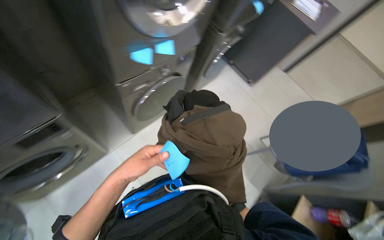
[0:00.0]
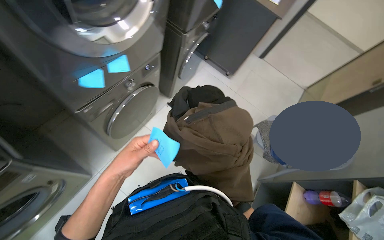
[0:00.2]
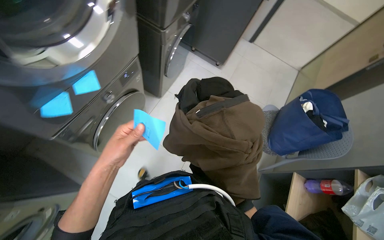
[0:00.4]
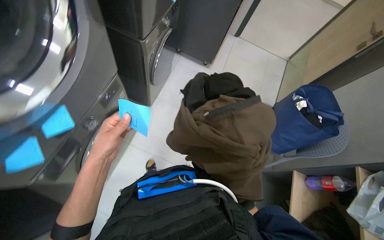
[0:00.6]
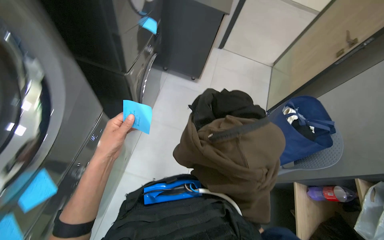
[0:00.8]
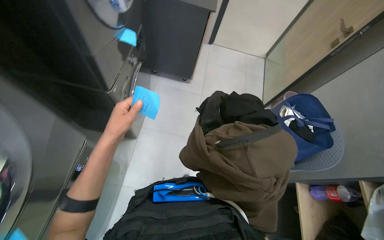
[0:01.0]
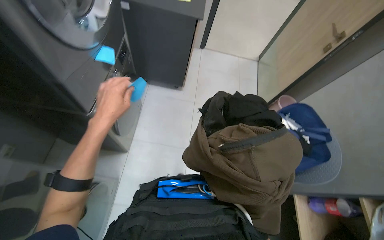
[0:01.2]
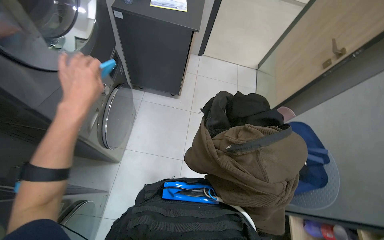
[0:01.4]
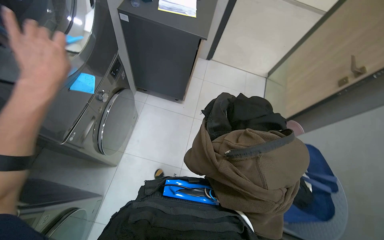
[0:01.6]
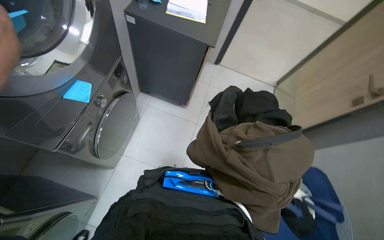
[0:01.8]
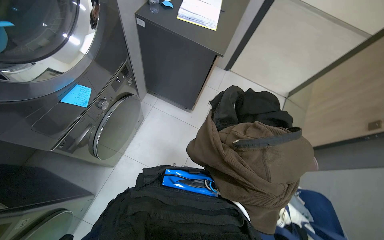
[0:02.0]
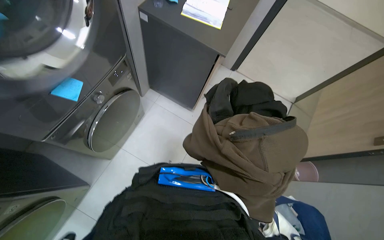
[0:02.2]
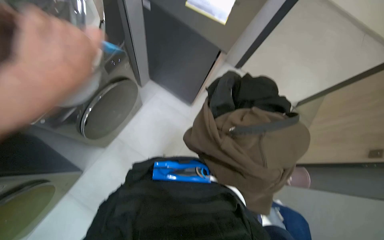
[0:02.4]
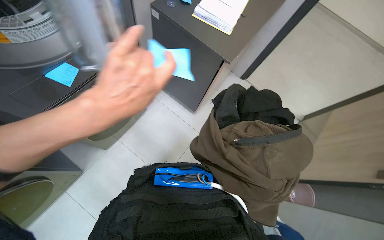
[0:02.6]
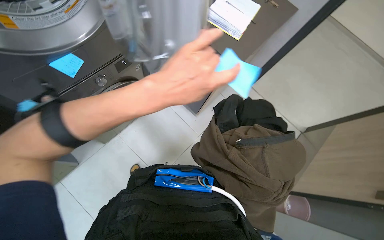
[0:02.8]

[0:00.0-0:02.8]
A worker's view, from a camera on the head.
Job: managing laundry.
The whole recording: Unloading washing machine. The worker opens the washing machine, removes a note, and takes out clothes.
0:00.0 to 0:01.4: The head travels roughly 50 cm. The head rotates approximately 35 degrees to the right.
0:01.4 to 0:02.8: The scene rotates clockwise by about 25 degrees.

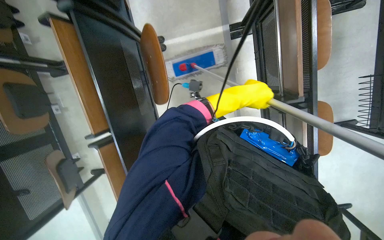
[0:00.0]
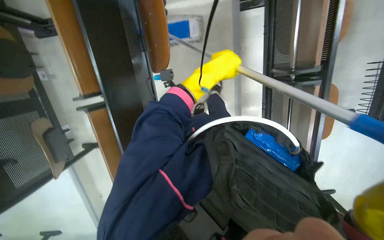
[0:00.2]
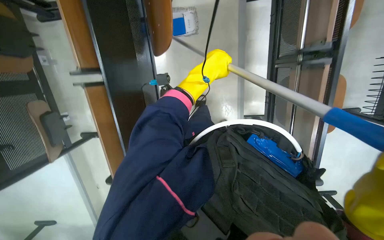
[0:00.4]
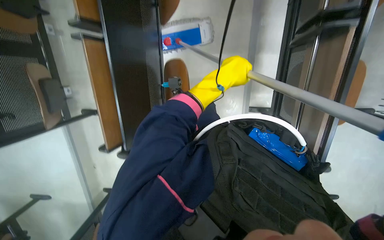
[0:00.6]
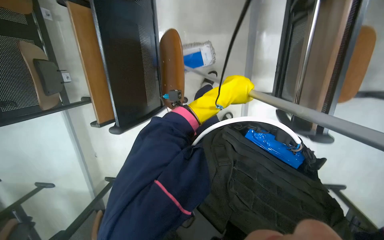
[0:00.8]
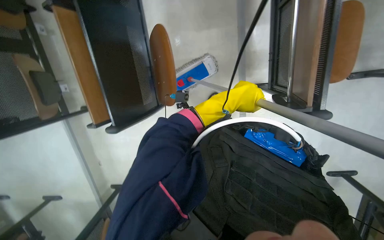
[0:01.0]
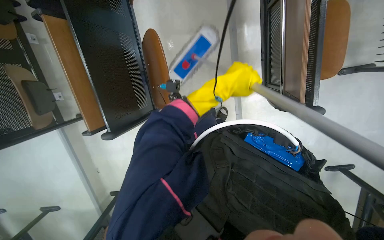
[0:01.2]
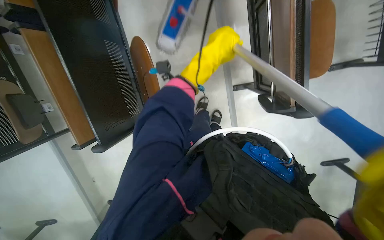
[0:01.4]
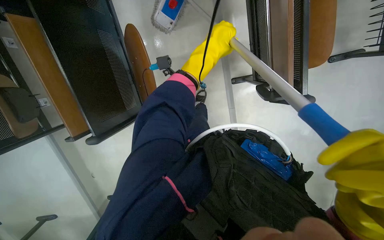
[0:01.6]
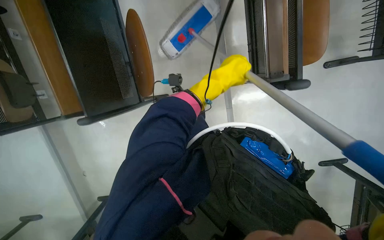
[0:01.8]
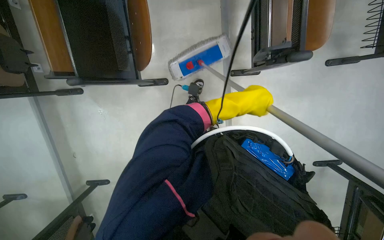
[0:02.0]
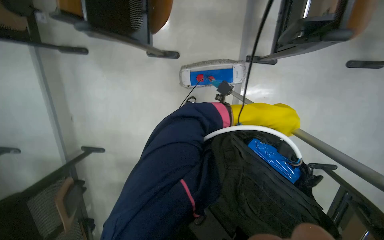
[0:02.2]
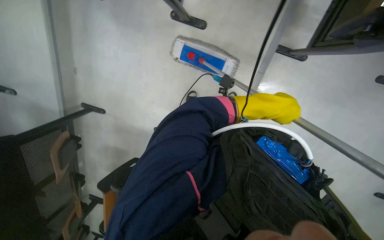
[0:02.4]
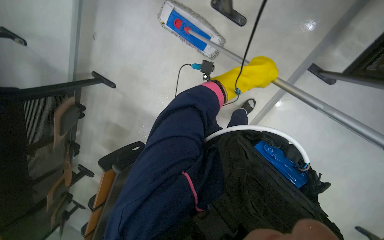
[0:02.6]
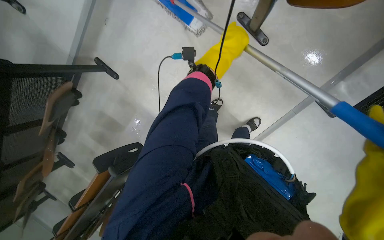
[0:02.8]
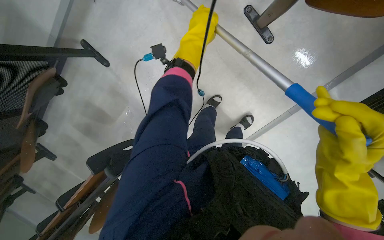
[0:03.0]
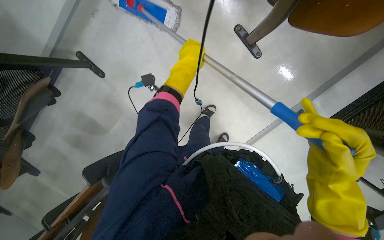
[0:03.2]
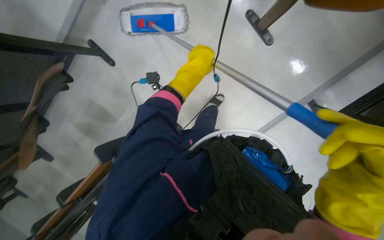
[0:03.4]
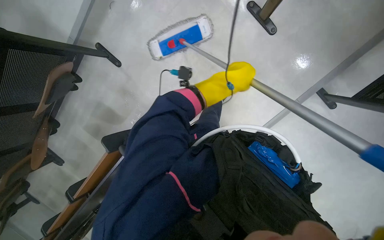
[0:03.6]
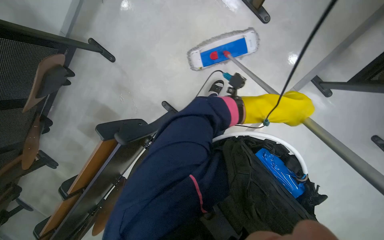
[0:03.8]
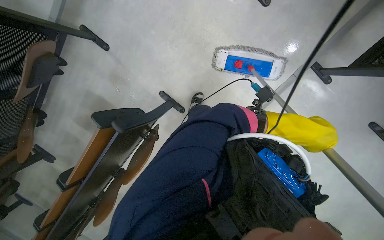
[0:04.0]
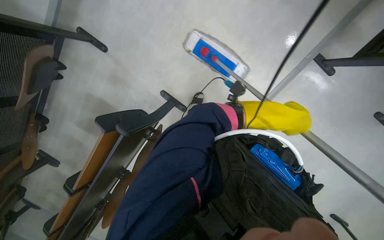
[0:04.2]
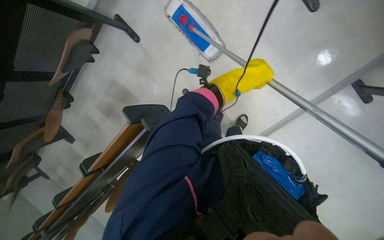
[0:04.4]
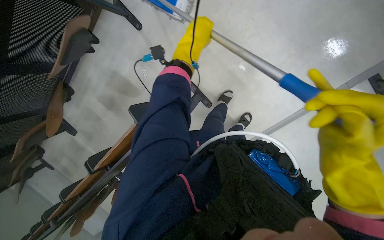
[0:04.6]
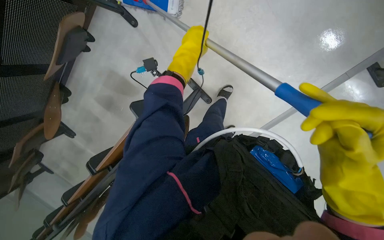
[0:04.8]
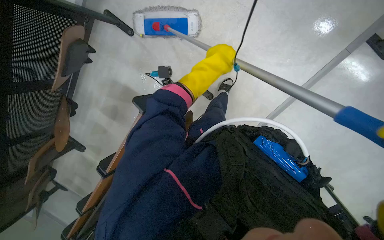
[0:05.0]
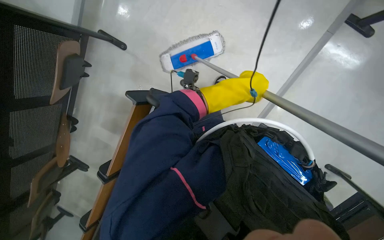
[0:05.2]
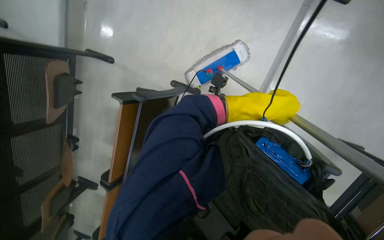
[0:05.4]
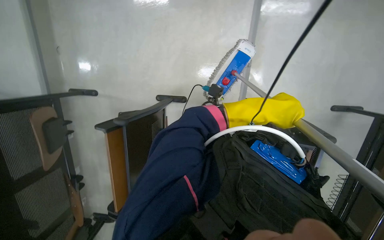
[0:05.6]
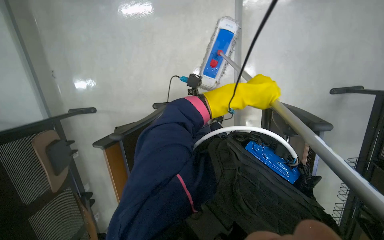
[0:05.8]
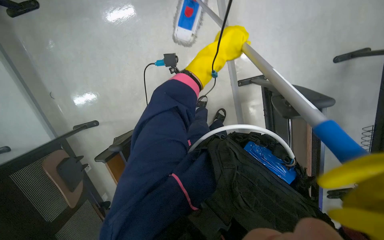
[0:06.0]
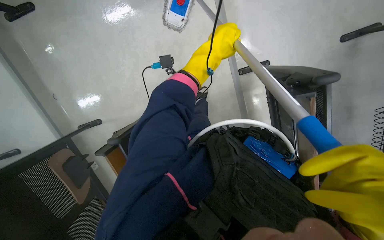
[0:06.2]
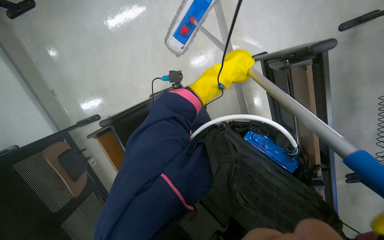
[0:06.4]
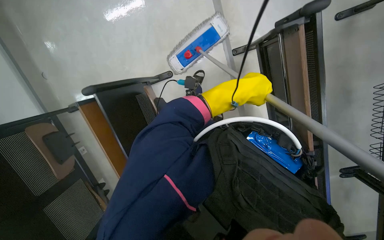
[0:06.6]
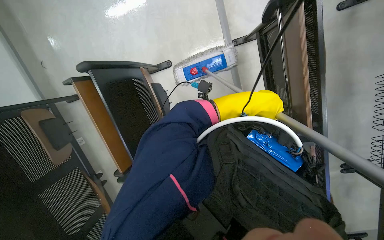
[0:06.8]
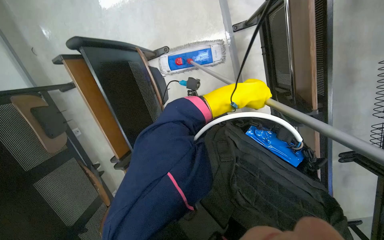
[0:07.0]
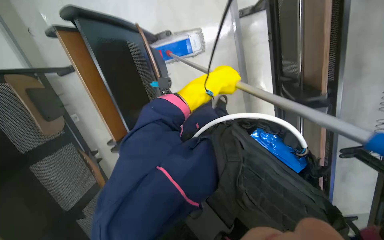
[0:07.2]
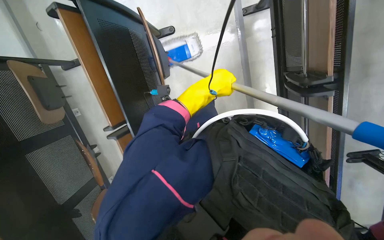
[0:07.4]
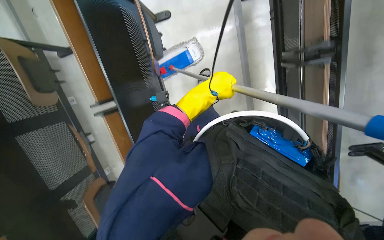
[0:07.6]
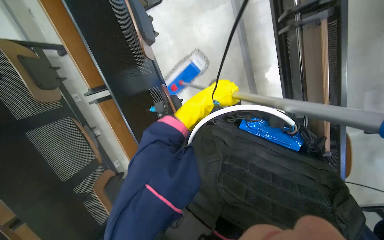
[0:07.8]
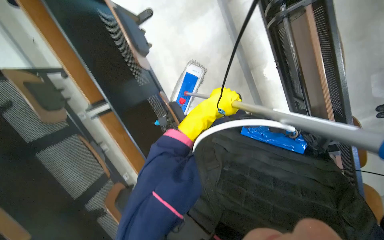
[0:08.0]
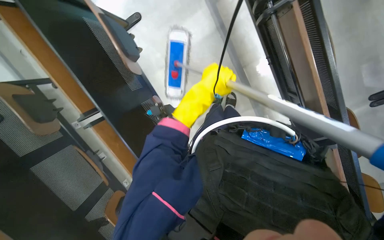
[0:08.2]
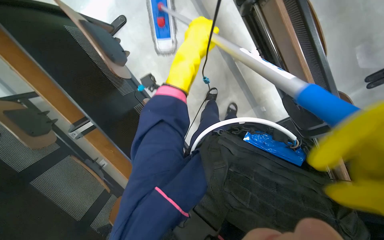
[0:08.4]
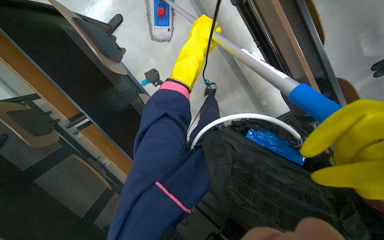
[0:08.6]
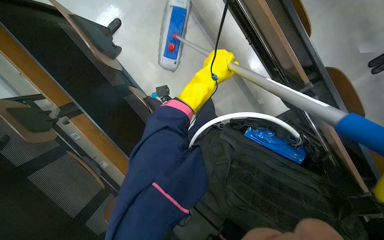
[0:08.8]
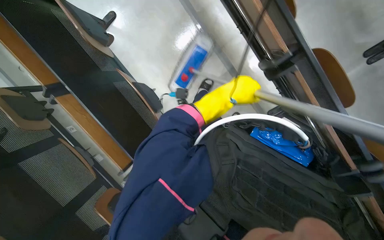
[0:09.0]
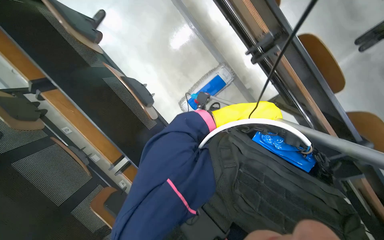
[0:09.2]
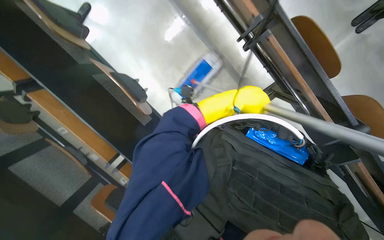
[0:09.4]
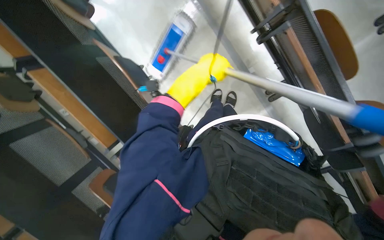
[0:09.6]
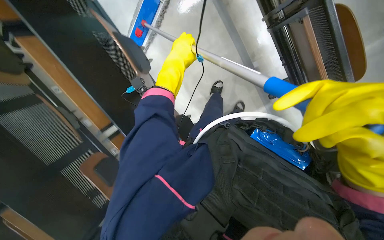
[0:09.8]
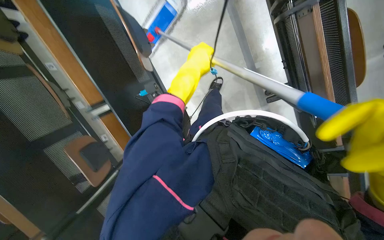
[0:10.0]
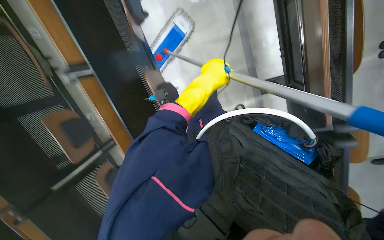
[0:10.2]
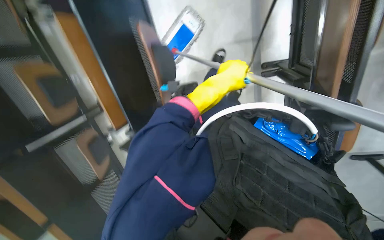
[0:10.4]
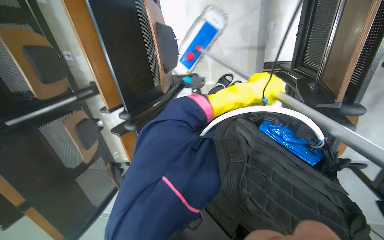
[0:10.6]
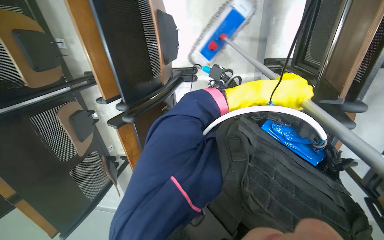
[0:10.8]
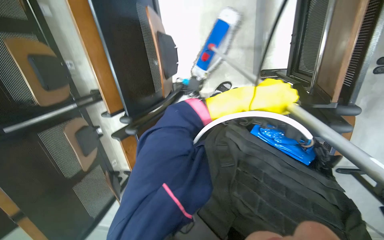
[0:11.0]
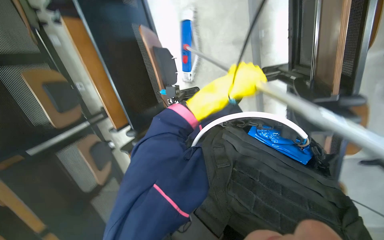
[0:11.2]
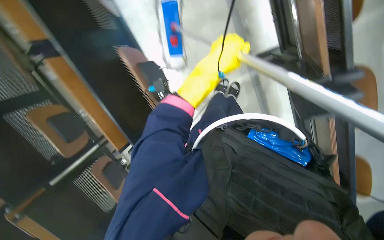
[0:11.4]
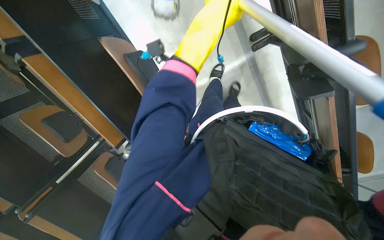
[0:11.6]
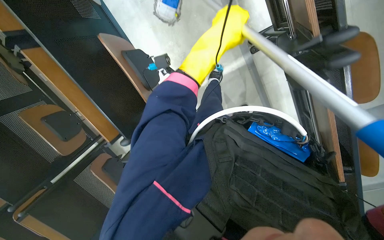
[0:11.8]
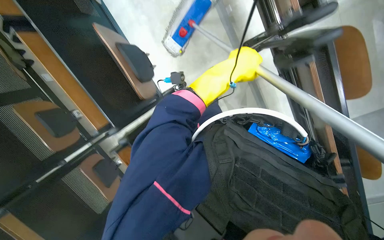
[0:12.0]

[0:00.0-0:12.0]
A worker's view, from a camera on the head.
Job: mopping floor.
The whole recording: Mopping the floor. The worker mops the floor with a long-handled mop.
0:01.6 to 0:03.0: The camera travels approximately 50 cm. The camera sweeps to the right, by roughly 15 degrees. The scene rotates clockwise by about 35 degrees.
0:03.0 to 0:04.4: The left hand heads down the picture, covering approximately 35 cm.
0:04.4 to 0:06.0: The scene turns roughly 60 degrees counterclockwise in the picture.
0:06.0 to 0:07.6: The view tilts approximately 15 degrees downward. The left hand shifts about 30 cm down the picture.
0:07.6 to 0:09.0: The left hand moves to the right, roughly 35 cm, and travels up the picture and back again, roughly 5 cm each way.
0:09.0 to 0:10.4: The view tips downward by approximately 20 degrees. The left hand reaches about 10 cm to the left, then returns.
0:10.4 to 0:12.0: The left hand moves left and right over approximately 20 cm, changing direction 2 times.

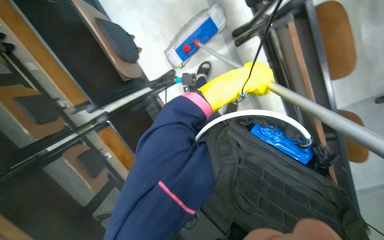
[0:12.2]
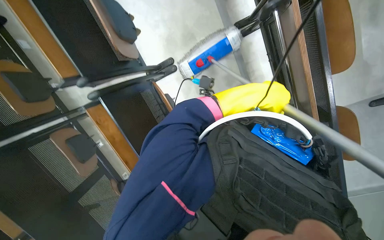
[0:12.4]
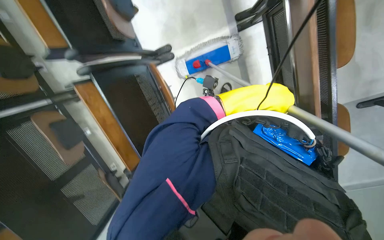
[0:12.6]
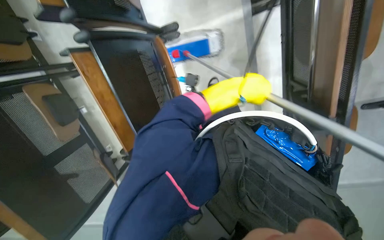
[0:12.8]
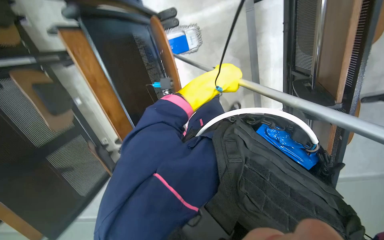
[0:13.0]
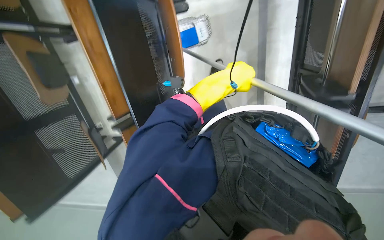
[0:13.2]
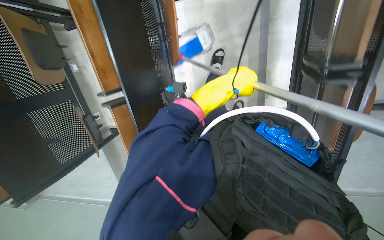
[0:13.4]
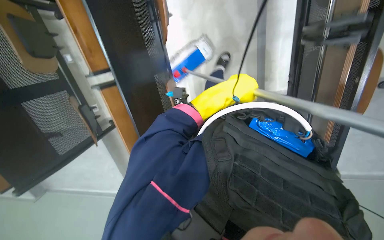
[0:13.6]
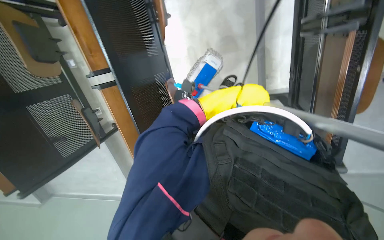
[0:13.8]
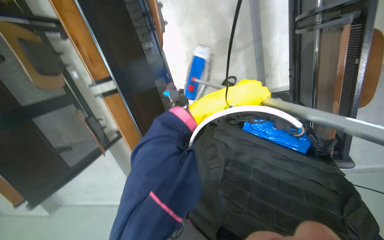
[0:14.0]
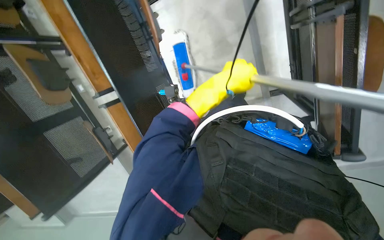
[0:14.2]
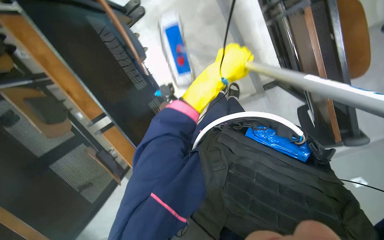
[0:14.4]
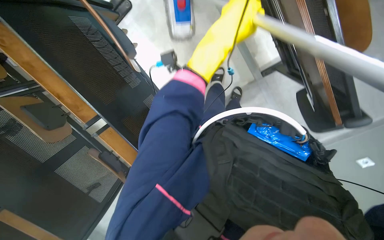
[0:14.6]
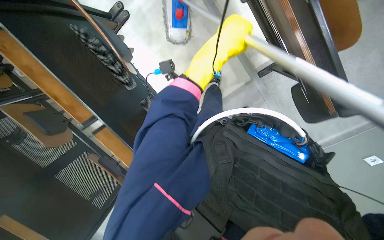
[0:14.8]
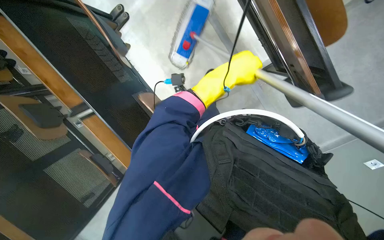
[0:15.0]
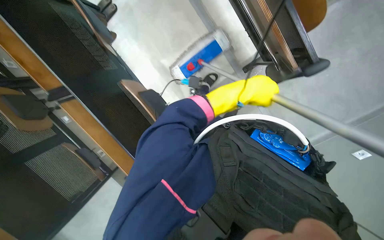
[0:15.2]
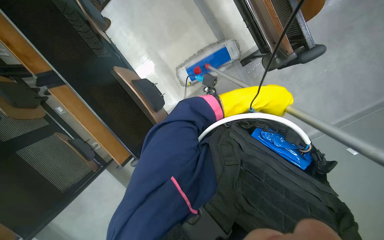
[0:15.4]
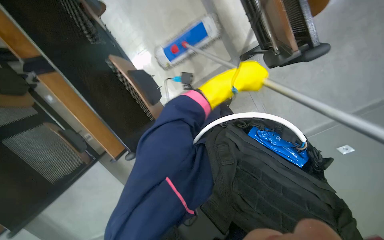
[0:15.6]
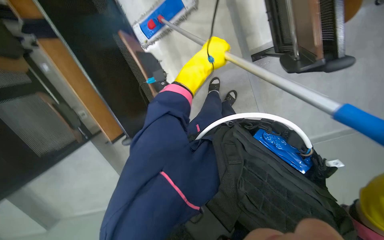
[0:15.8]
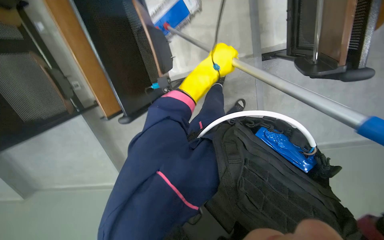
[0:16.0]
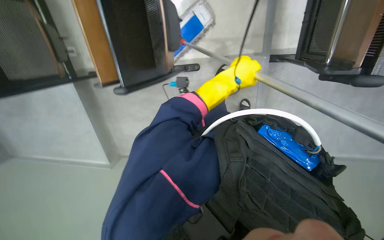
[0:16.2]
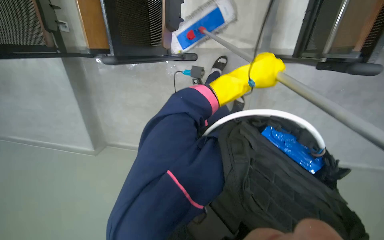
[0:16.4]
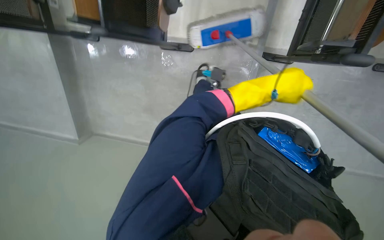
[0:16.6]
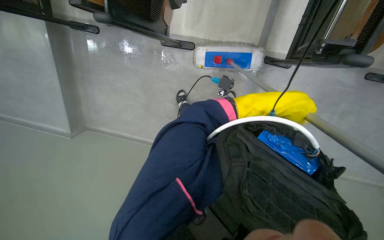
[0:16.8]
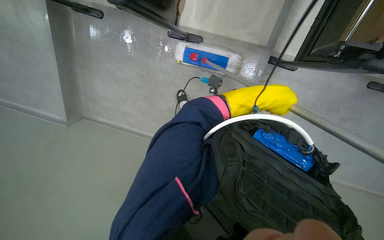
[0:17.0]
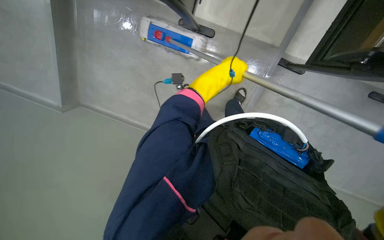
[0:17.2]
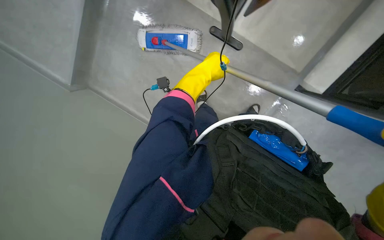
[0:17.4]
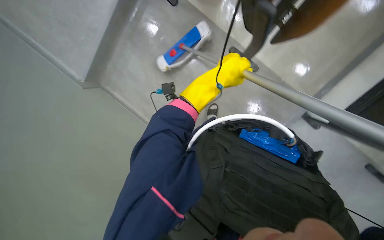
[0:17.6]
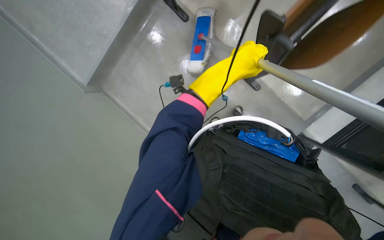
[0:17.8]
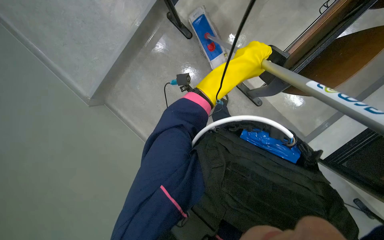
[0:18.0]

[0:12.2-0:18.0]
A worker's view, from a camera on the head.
Job: mopping floor.
The whole recording: Mopping the floor. The worker mops the floor with a long-handled mop.
0:13.6 to 0:15.0: The left hand reaches approximately 10 cm nearer to the camera, then returns.
0:15.0 to 0:16.6: The camera is aimed about 20 degrees further to the right. The view tips downward by about 20 degrees. The scene turns approximately 40 degrees clockwise in the picture.
0:16.6 to 0:18.0: The left hand shifts approximately 25 cm to the left.
